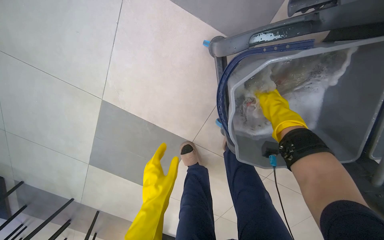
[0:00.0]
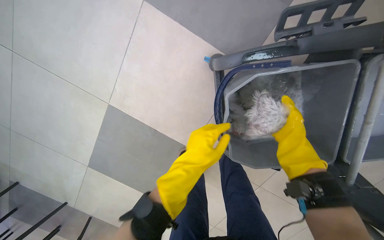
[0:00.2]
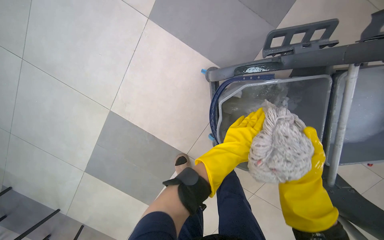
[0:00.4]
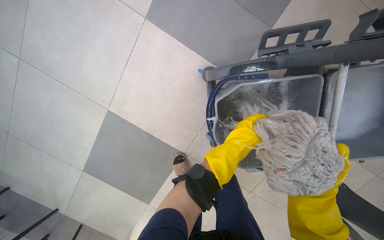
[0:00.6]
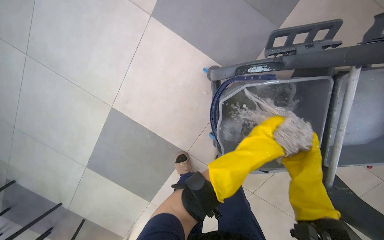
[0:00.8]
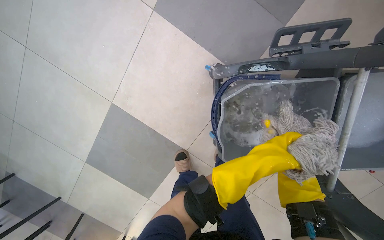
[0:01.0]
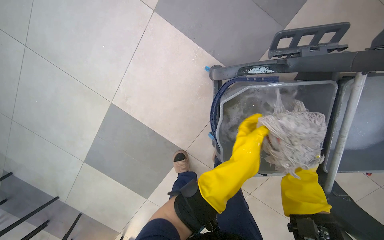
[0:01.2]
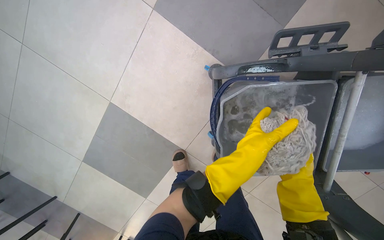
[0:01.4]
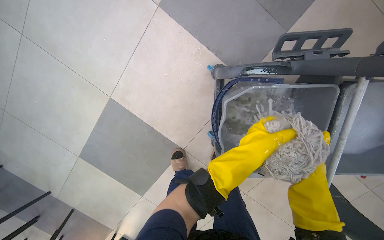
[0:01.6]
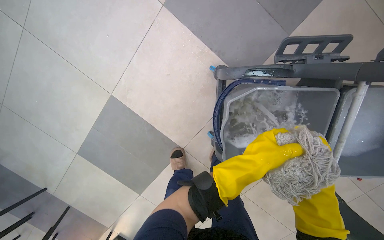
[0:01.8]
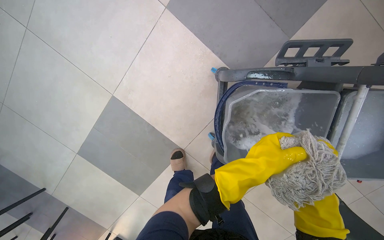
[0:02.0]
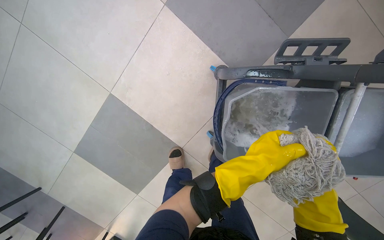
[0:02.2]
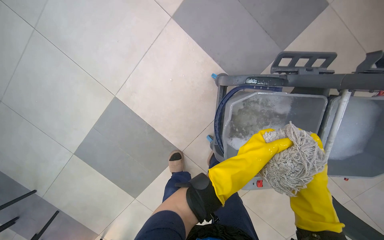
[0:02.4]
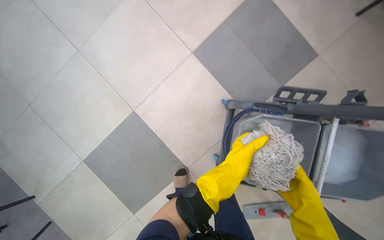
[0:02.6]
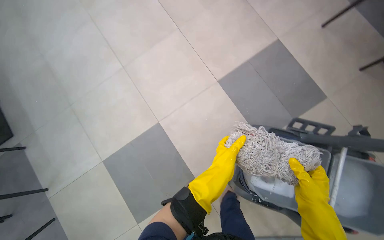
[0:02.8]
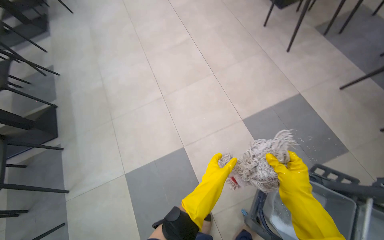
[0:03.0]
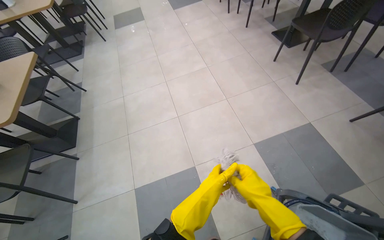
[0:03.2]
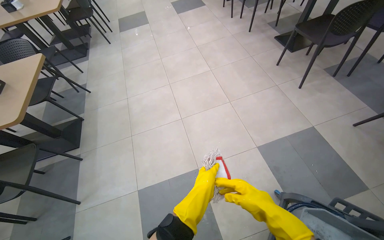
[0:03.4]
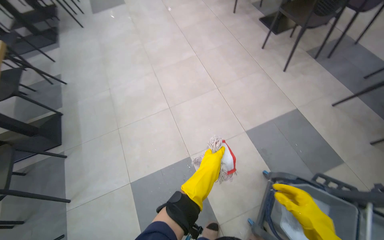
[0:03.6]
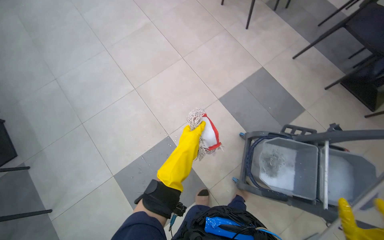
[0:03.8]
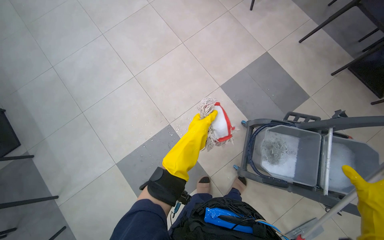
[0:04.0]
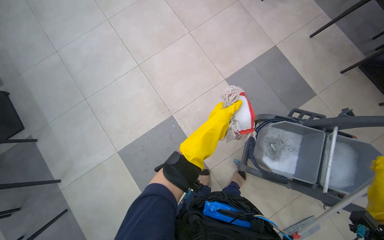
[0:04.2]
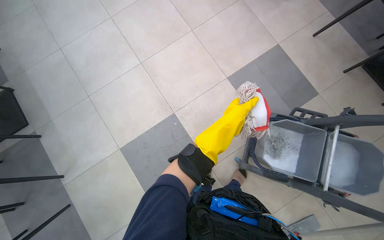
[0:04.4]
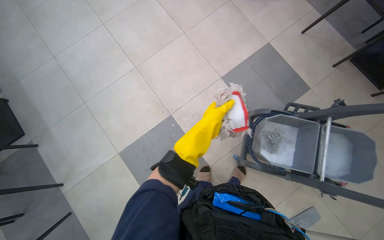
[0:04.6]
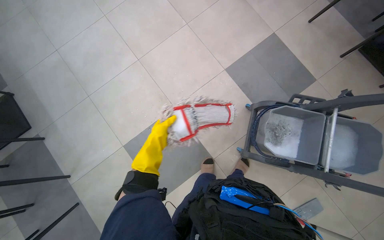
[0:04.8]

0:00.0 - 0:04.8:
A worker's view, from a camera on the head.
Job: preparing cleaning supplies.
The whole recording: Preparing mop for cleaning. The worker removes the flat mop head and wrings out a string mop.
0:00.0 - 0:01.6: The left hand heads to the right and up the picture, covering about 25 cm. The right hand travels nearer to the camera, down the picture and to the right by some 30 cm.
0:01.6 - 0:03.2: The camera travels roughly 70 cm. The camera pitches upward, by some 45 degrees. The scene rotates clockwise by some 30 degrees.
0:03.2 - 0:04.8: The wearer's head swings some 20 degrees to the right. The wearer looks roughly 20 degrees further downward.

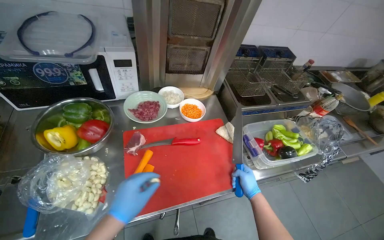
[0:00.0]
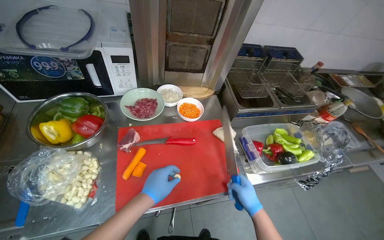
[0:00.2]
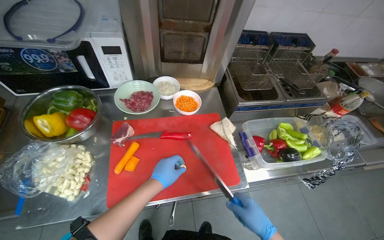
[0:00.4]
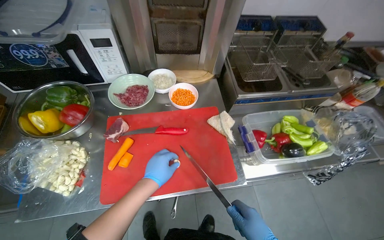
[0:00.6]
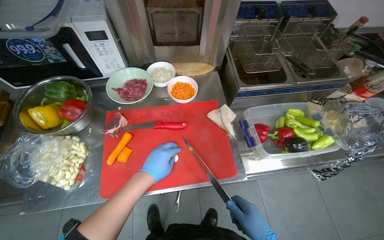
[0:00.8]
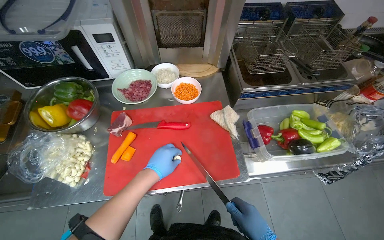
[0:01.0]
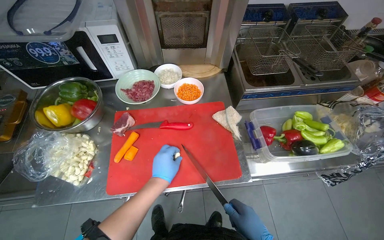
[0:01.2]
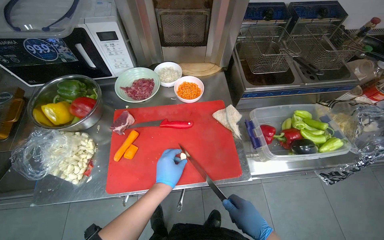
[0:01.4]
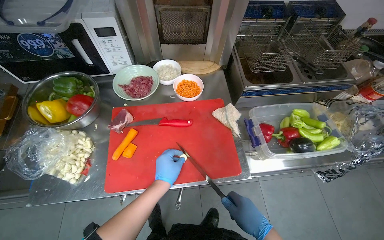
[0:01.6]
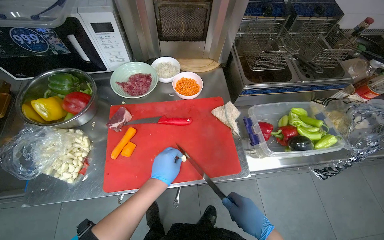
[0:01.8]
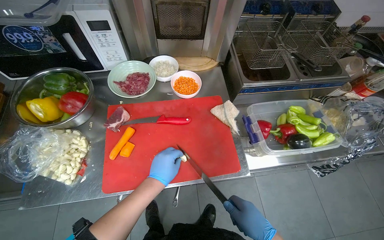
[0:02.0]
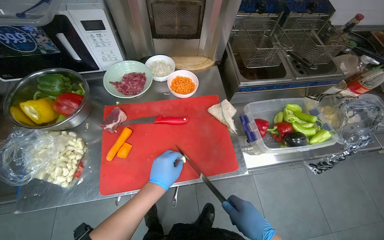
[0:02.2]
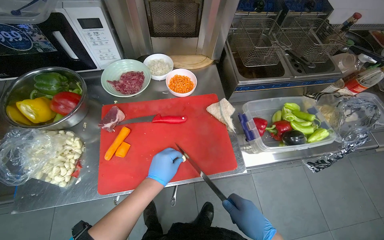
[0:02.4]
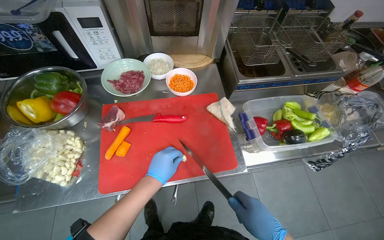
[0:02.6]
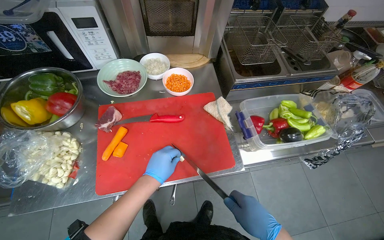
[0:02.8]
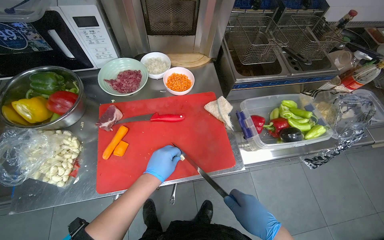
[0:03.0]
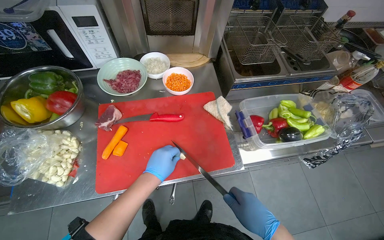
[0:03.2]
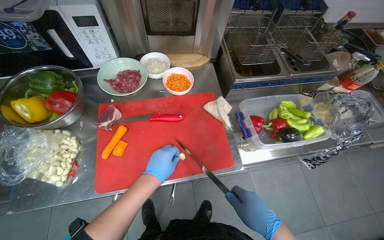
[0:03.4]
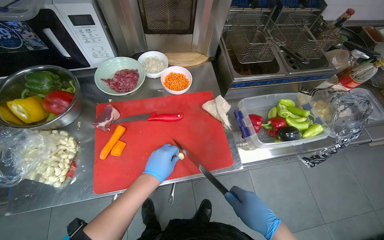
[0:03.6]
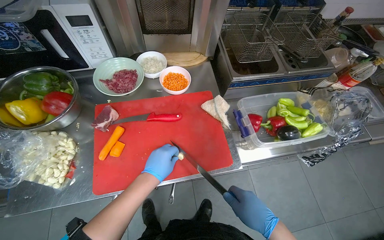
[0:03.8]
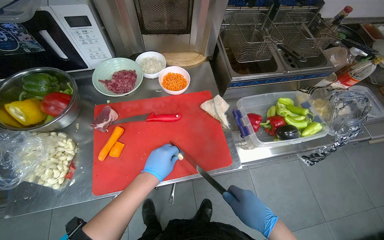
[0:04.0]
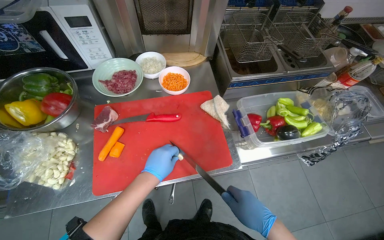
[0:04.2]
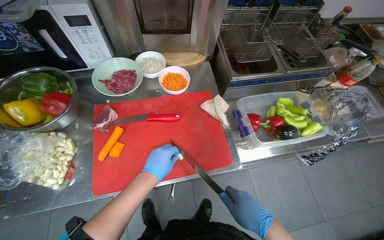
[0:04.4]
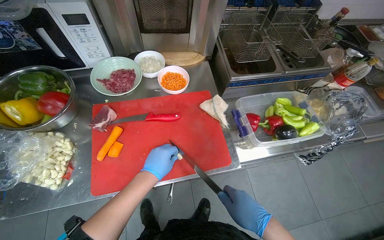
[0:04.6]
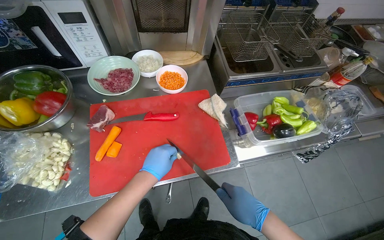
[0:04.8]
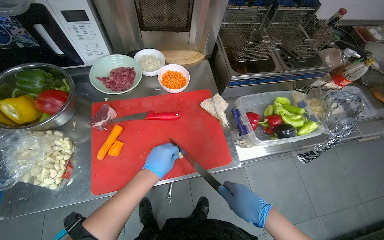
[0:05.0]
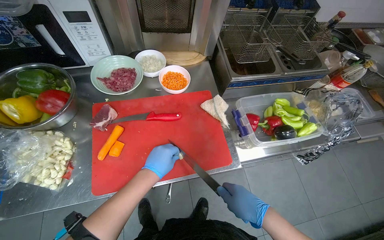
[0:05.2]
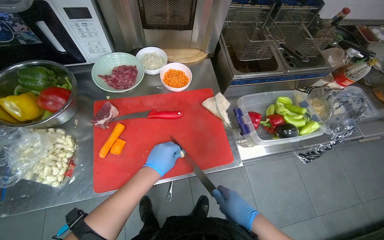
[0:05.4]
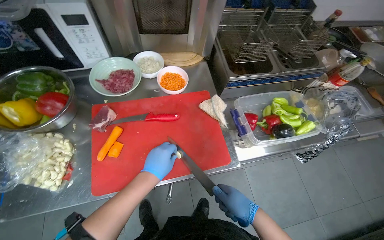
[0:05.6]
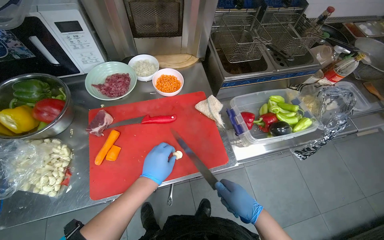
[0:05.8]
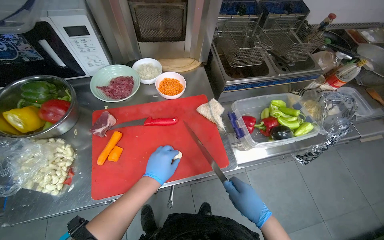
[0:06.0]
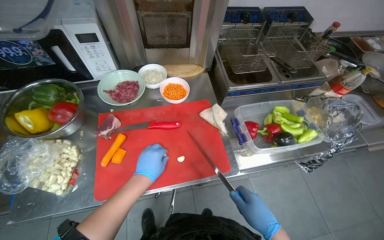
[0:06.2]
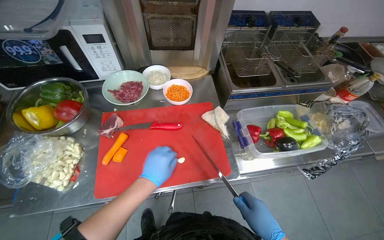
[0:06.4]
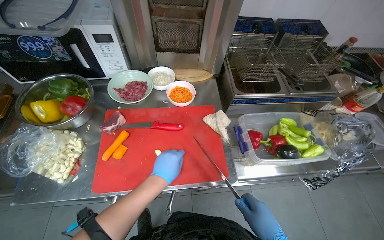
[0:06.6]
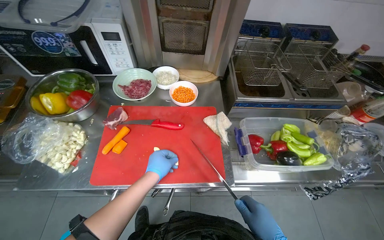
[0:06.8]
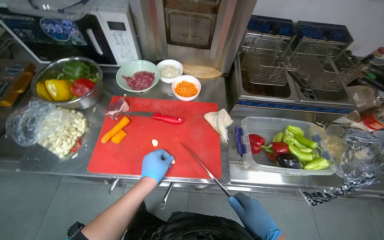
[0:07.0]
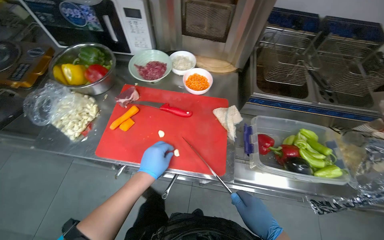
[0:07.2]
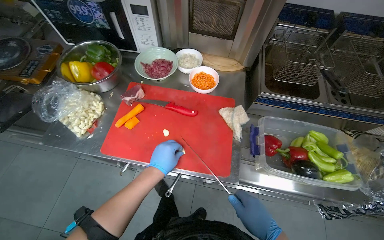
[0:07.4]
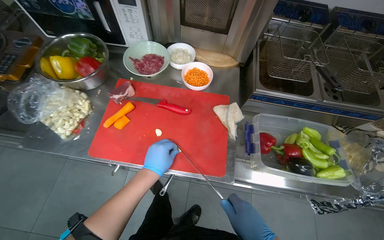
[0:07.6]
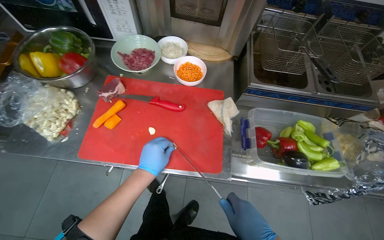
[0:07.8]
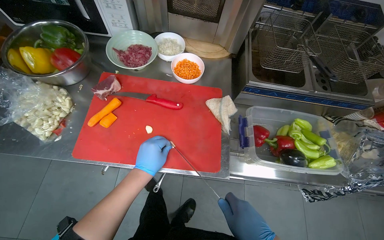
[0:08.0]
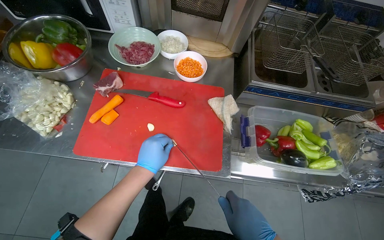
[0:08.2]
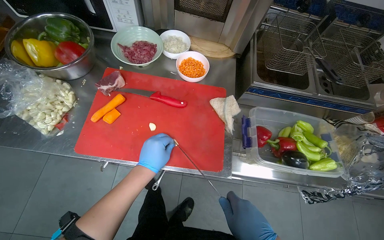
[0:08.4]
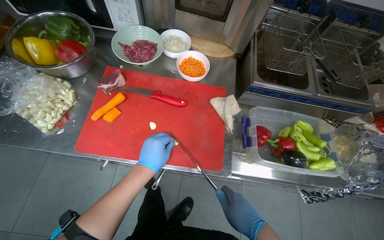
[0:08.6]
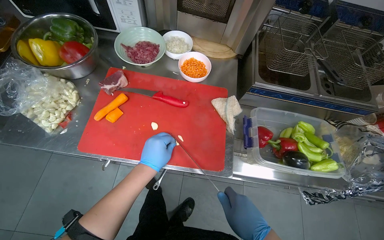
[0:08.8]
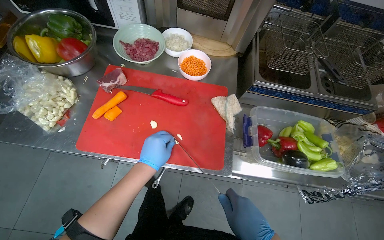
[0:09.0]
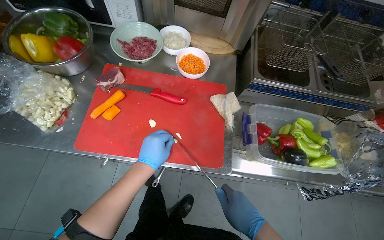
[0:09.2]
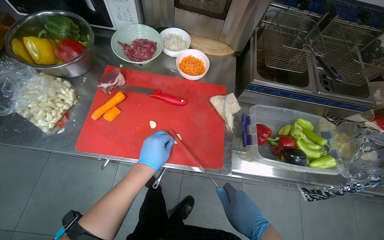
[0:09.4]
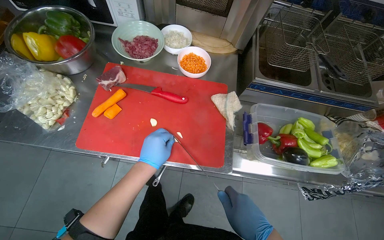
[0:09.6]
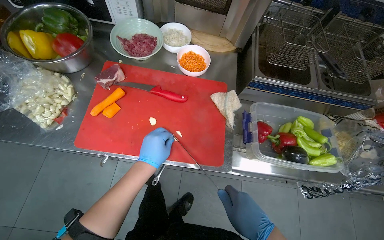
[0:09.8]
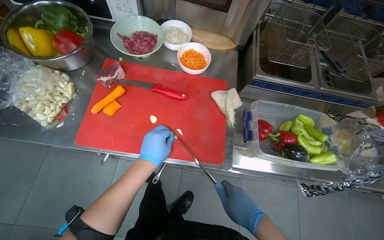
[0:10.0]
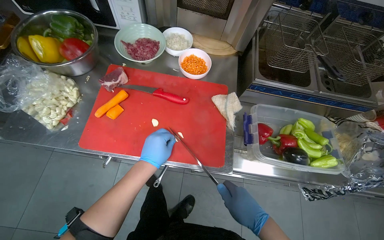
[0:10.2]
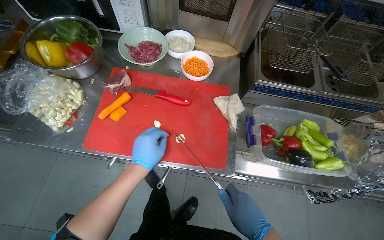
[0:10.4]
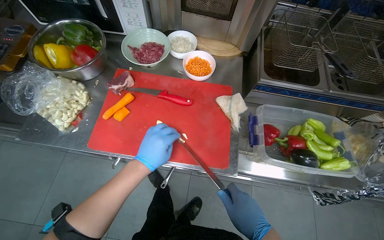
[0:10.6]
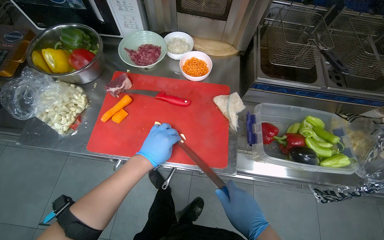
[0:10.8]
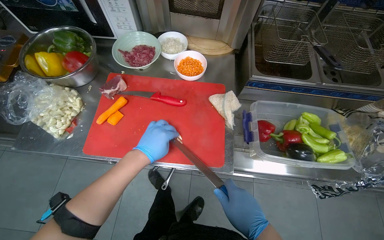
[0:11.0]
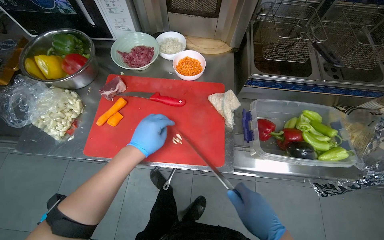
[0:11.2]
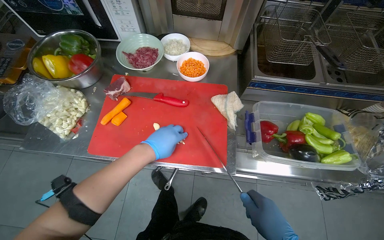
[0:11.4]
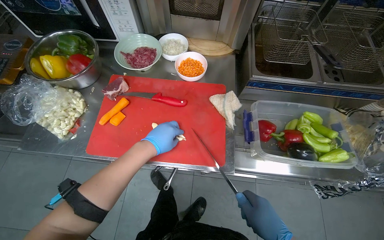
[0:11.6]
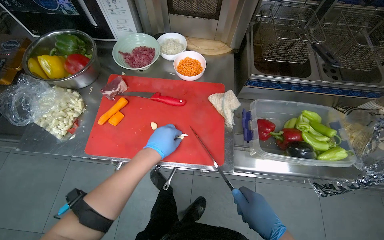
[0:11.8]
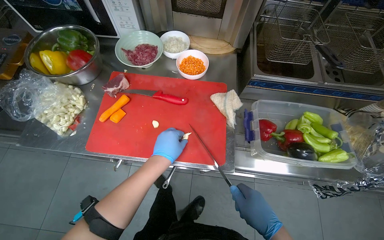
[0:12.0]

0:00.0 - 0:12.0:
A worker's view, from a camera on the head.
Job: preparing food.
The whole recording: Mincing garlic cloves. The worker minces garlic cloves on a red cutting board.
0:00.0 - 0:01.6: The left hand shifts roughly 25 cm to the right and farther from the camera.
0:01.6 - 0:06.0: The hands are busy where they are.
0:06.0 - 0:07.6: The head rotates roughly 20 degrees to the left.

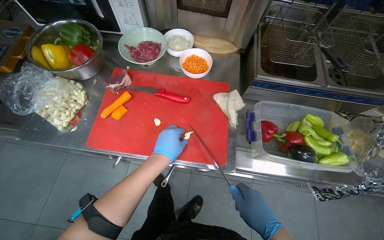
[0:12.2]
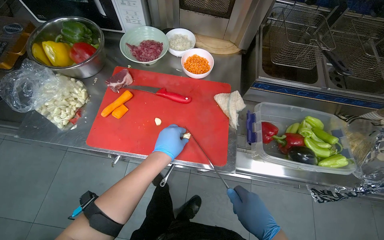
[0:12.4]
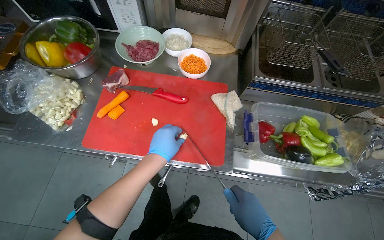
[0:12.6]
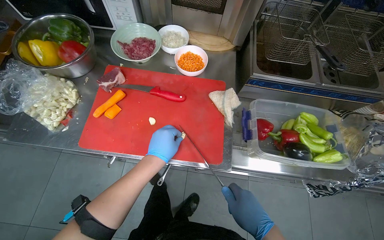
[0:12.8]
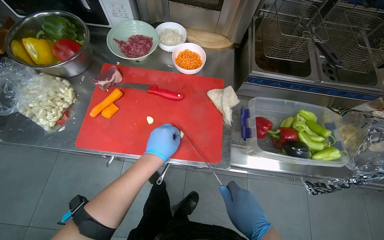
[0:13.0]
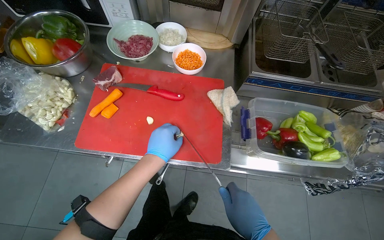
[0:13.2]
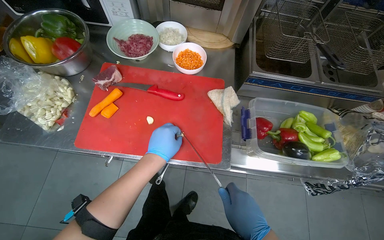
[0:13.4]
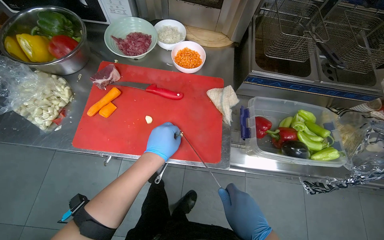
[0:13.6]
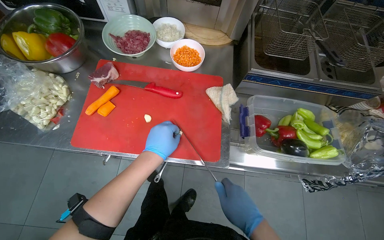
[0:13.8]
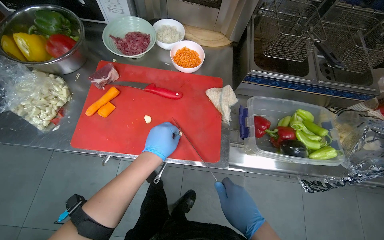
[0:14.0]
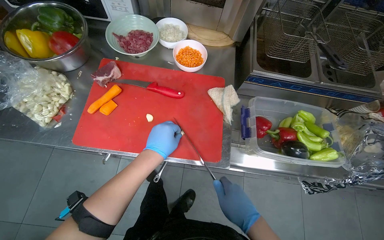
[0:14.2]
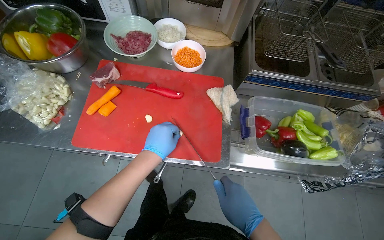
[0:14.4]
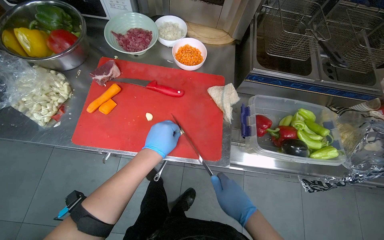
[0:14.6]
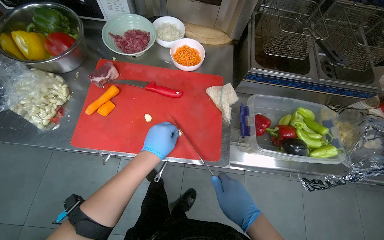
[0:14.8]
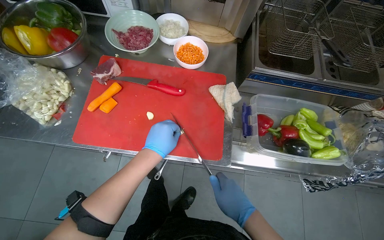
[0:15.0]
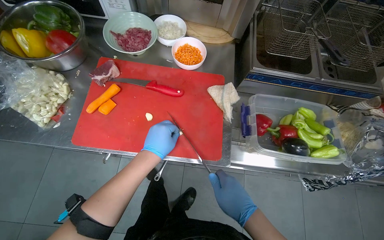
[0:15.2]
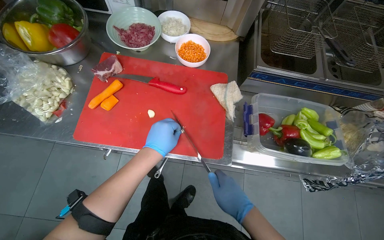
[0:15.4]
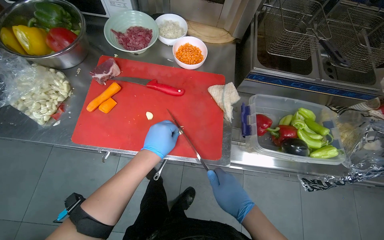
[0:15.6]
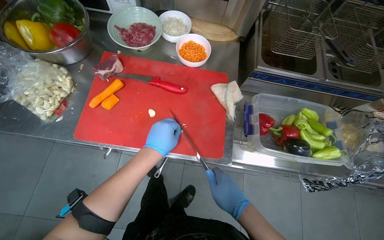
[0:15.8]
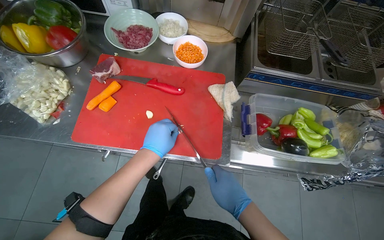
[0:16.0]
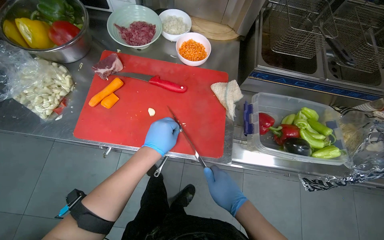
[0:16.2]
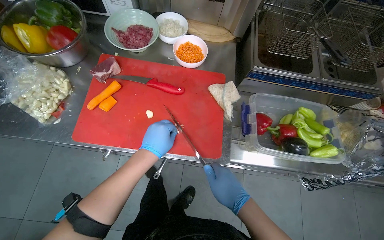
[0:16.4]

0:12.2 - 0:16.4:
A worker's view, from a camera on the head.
Job: preparing food.
The whole recording: Mincing garlic cloves. The worker minces garlic cloves on a red cutting board.
0:12.2 - 0:16.4: The hands work in one place, with small movements.
